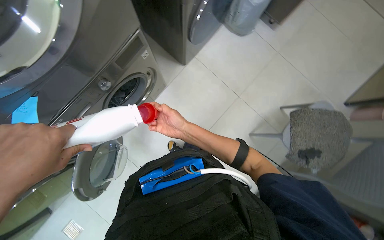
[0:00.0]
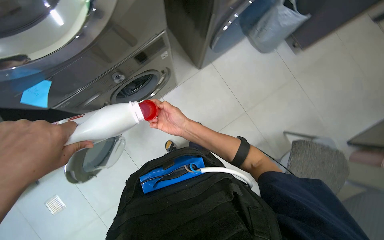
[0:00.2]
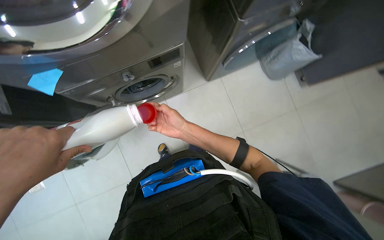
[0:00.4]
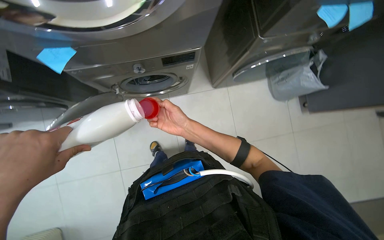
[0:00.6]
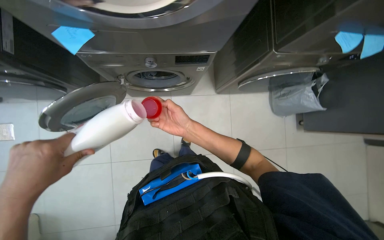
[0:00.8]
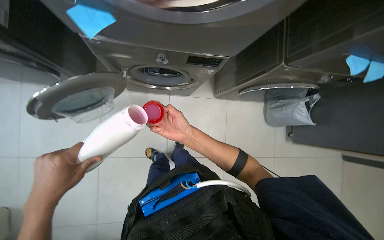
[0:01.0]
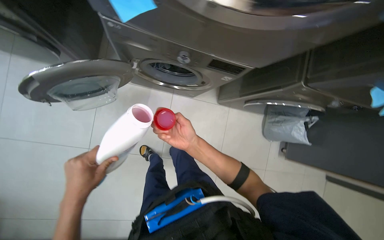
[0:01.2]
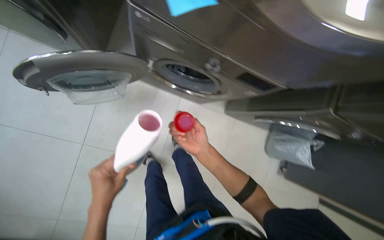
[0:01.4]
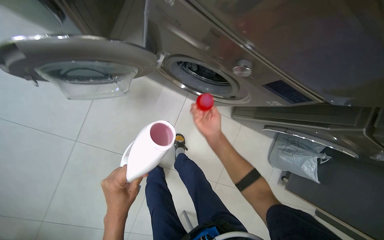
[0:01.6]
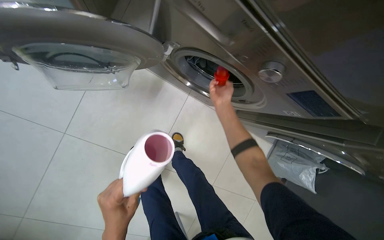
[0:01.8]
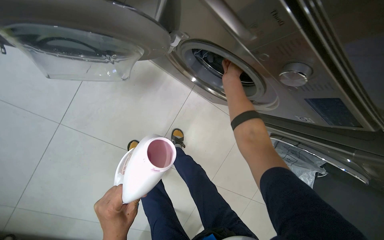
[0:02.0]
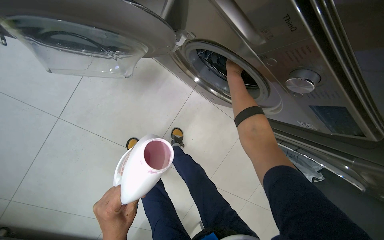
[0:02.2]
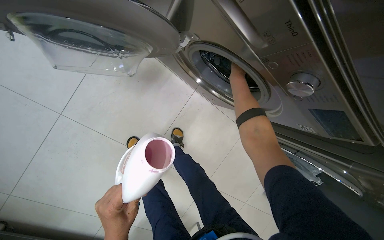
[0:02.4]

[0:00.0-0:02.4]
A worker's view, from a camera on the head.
Job: managing laundry.
The whole recording: Loading clothes and adding detergent to washing machine. The worker loads clothes into the washing machine and adds detergent.
0:00.0 to 0:01.2: Everything in view rotates approximately 60 degrees clockwise.
0:01.2 to 0:02.4: The right hand travels up the picture and farther from the camera by roughly 50 cm.

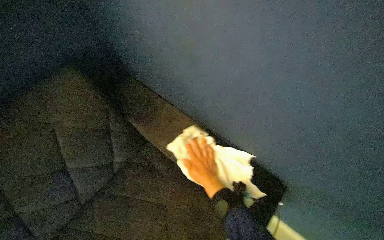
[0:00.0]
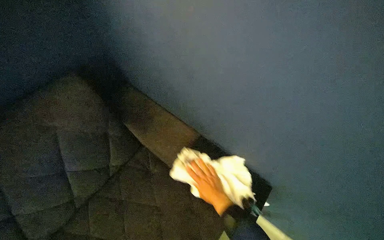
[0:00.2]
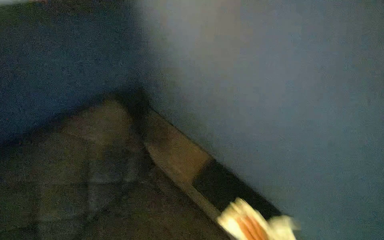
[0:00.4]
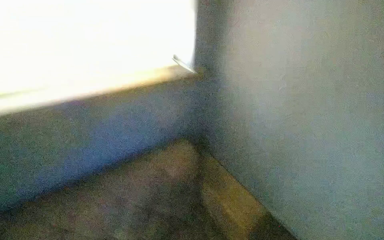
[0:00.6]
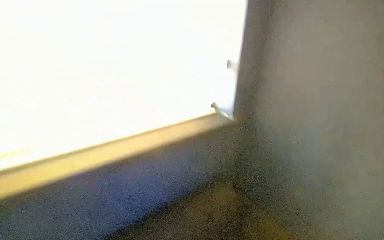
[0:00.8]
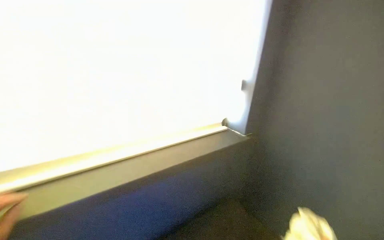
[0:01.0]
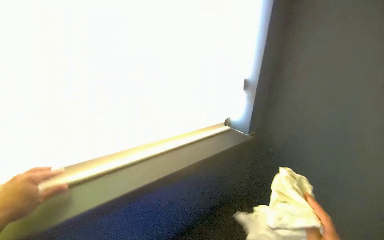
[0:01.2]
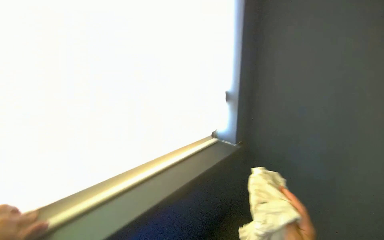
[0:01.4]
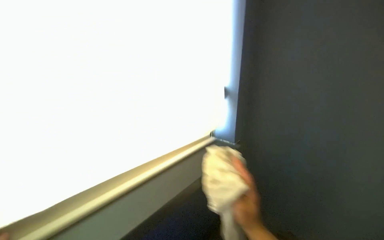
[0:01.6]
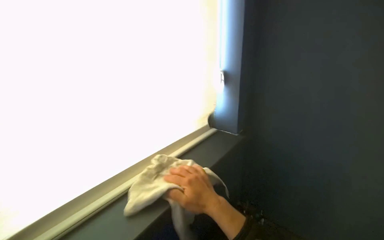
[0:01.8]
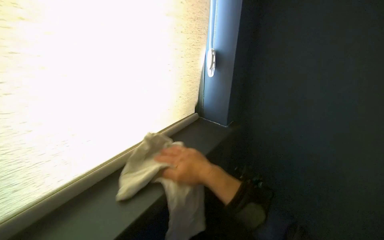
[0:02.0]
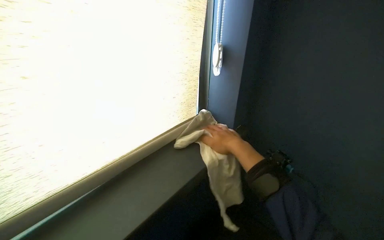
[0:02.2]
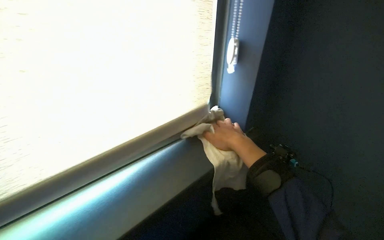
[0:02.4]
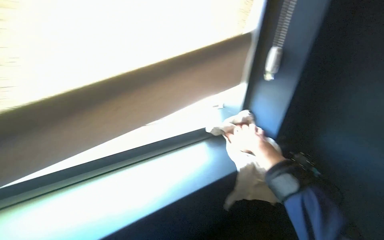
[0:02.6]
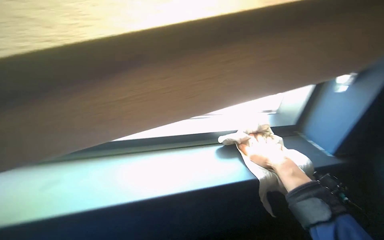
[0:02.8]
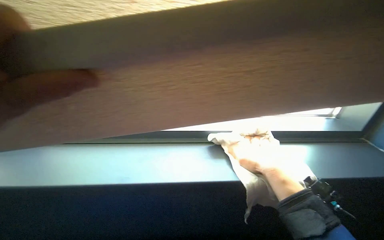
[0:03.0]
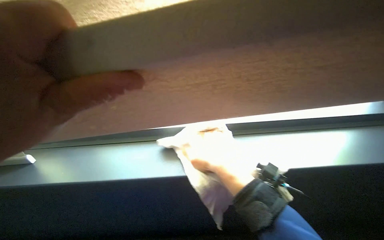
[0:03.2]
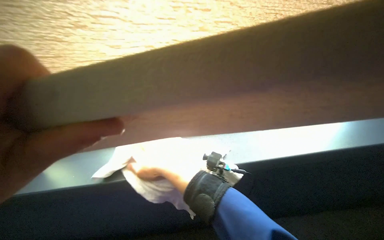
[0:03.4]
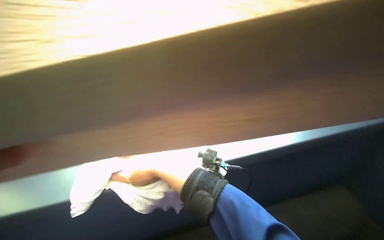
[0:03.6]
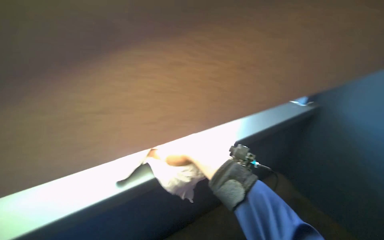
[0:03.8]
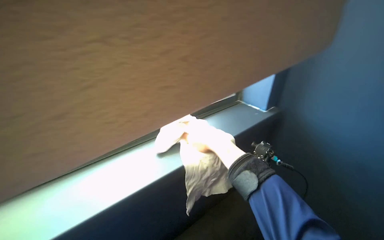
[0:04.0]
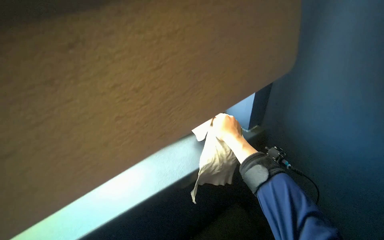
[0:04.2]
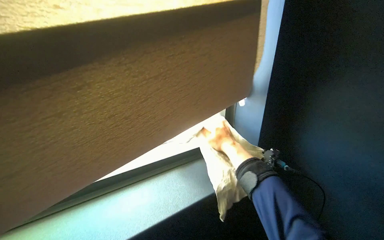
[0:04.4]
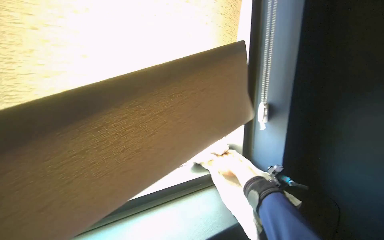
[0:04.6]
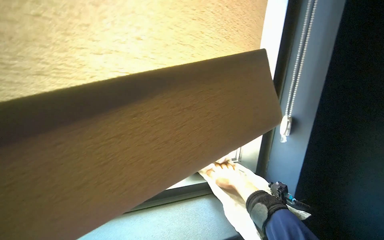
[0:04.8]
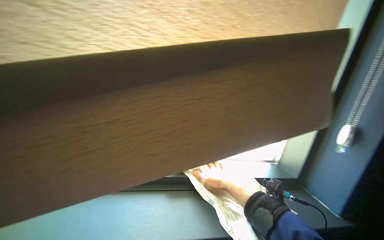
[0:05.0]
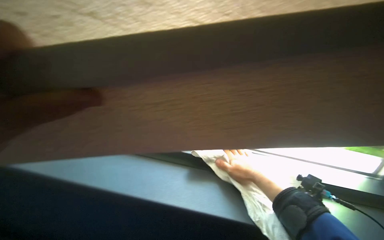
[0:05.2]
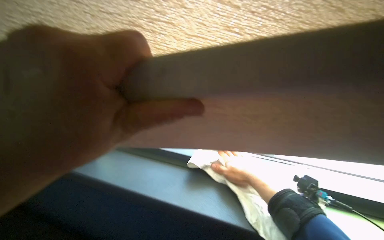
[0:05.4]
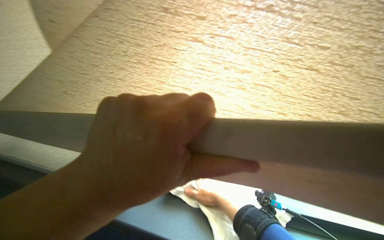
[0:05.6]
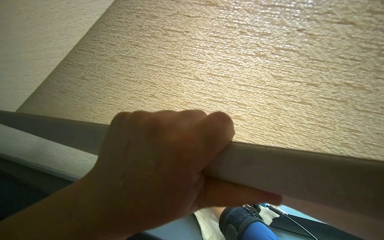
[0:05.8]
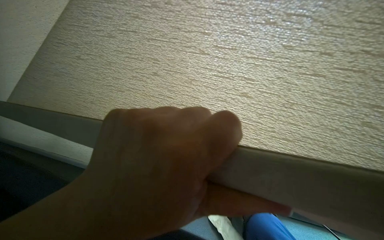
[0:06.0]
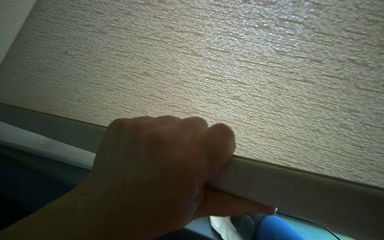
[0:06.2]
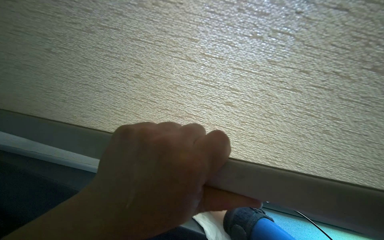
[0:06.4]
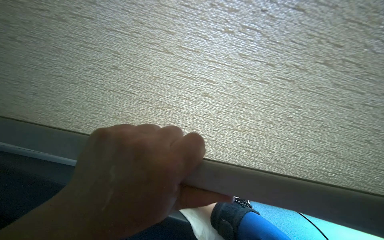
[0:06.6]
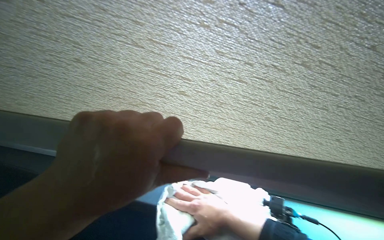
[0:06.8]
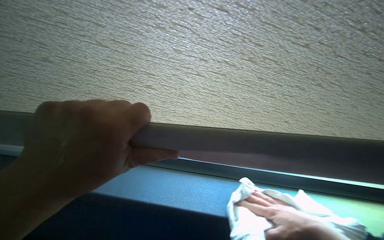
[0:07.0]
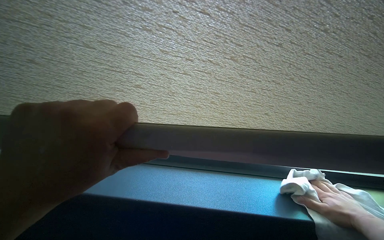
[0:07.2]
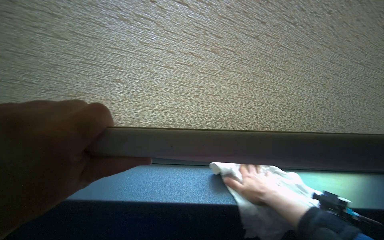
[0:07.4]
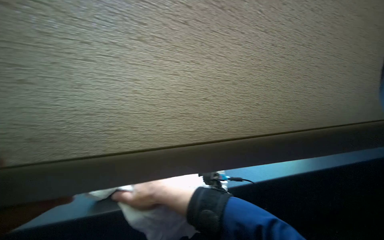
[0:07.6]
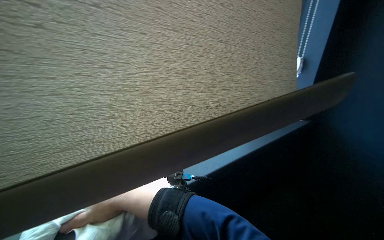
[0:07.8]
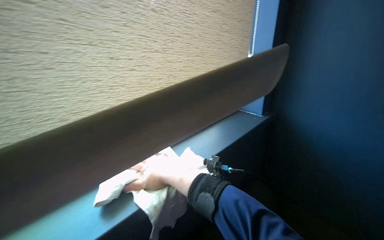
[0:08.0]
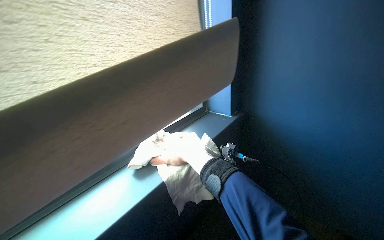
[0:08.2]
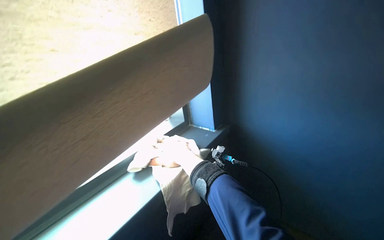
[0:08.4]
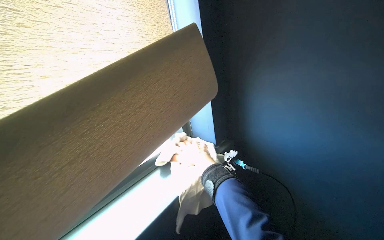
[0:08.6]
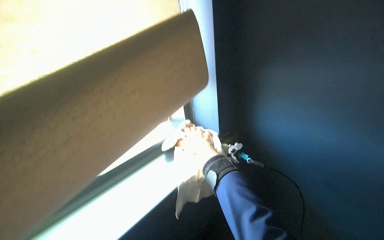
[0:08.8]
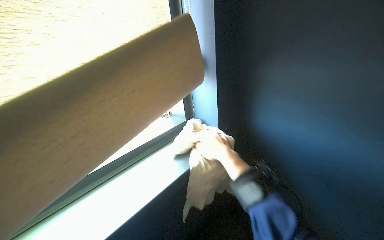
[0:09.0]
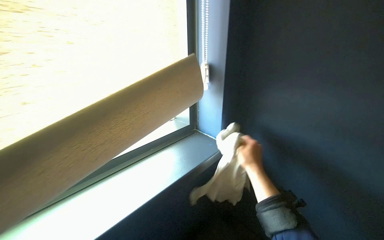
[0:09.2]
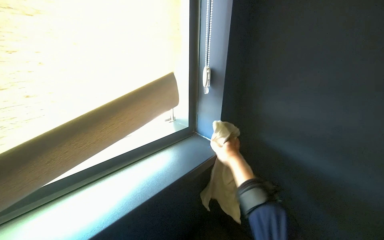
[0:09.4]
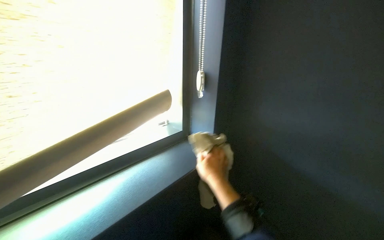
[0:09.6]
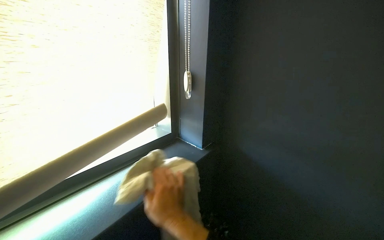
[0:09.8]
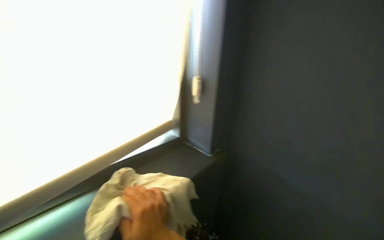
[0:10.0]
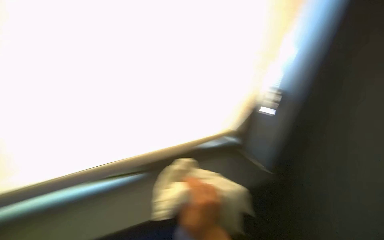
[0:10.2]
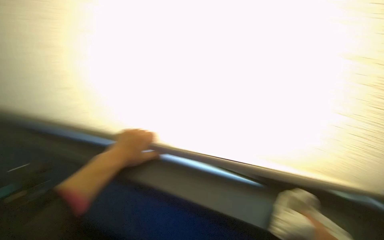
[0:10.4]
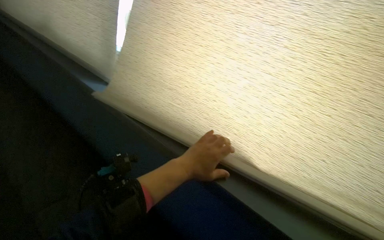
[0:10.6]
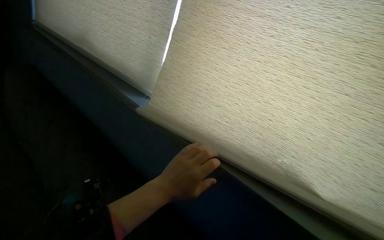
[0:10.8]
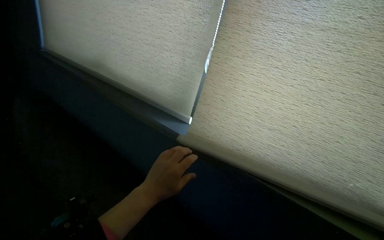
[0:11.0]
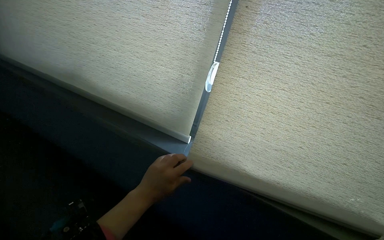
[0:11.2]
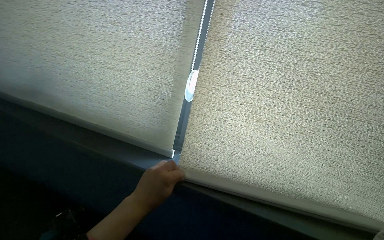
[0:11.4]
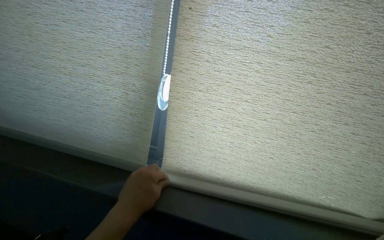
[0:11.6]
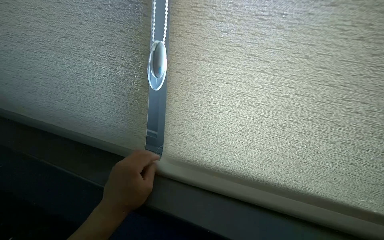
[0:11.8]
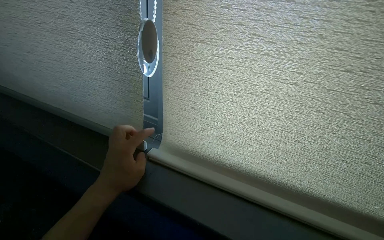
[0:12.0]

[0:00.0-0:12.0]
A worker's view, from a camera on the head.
Job: wiping surfaces.
The whole recording: Wiping window sills. The worker wipes the window sills with a cloth, adjusting the blinds.
0:01.6 to 0:03.0: The head rotates roughly 35 degrees to the left.
0:03.0 to 0:04.4: The wearer looks approximately 35 degrees further to the right.
0:04.4 to 0:06.0: The head rotates about 40 degrees to the left.
0:06.0 to 0:07.6: The wearer's head swings roughly 45 degrees to the right. The view tilts roughly 15 degrees downward.
0:07.6 to 0:09.0: The camera is aimed roughly 20 degrees further to the left. The view tips downward by roughly 15 degrees.
0:09.0 to 0:10.4: The head rotates some 65 degrees to the left.

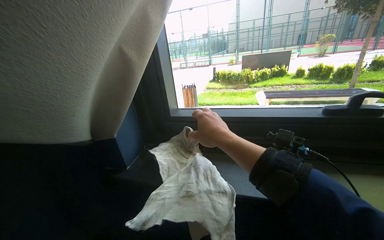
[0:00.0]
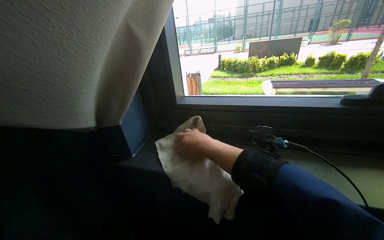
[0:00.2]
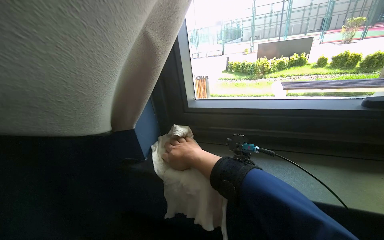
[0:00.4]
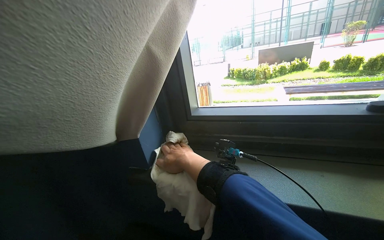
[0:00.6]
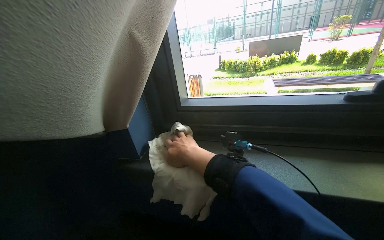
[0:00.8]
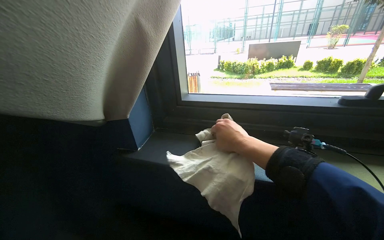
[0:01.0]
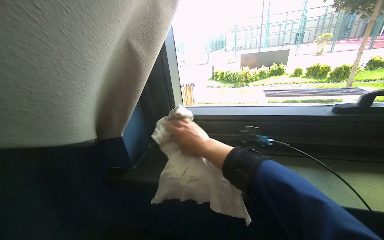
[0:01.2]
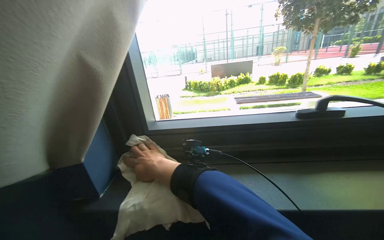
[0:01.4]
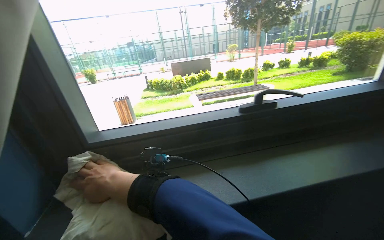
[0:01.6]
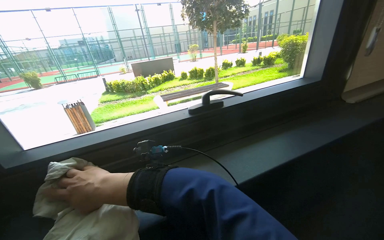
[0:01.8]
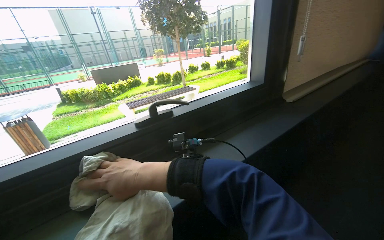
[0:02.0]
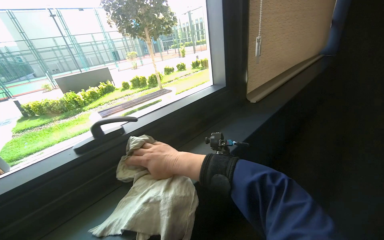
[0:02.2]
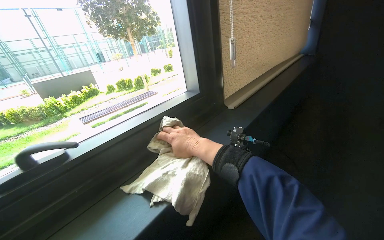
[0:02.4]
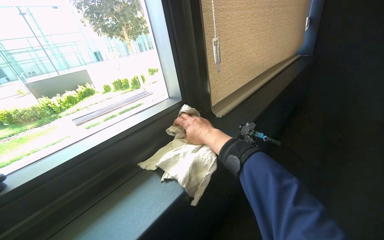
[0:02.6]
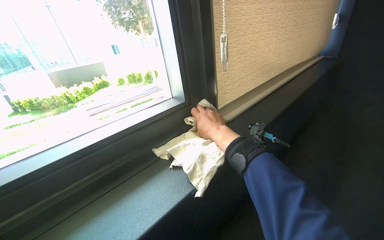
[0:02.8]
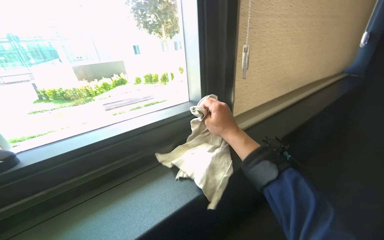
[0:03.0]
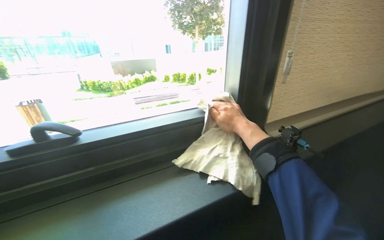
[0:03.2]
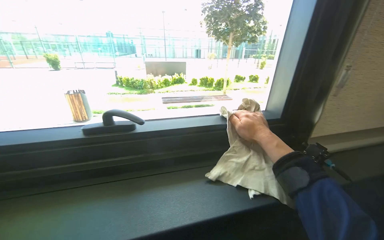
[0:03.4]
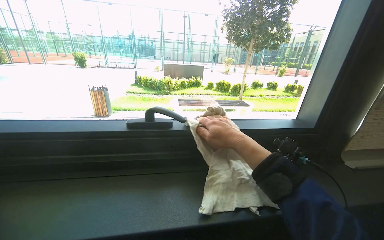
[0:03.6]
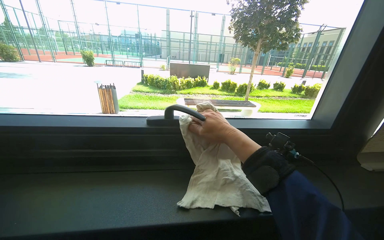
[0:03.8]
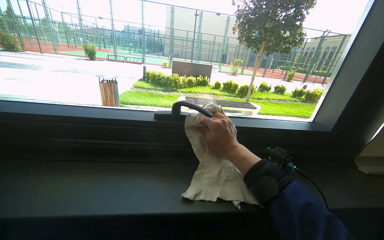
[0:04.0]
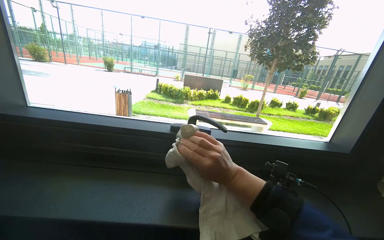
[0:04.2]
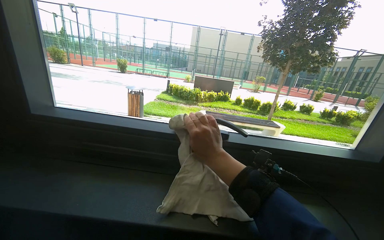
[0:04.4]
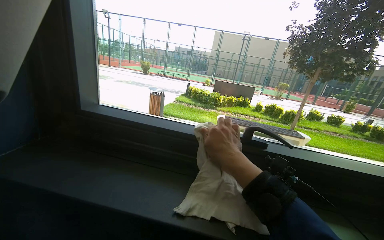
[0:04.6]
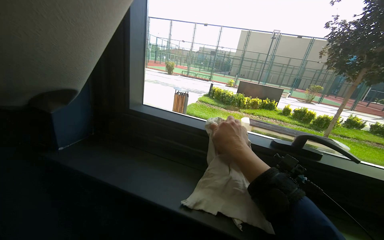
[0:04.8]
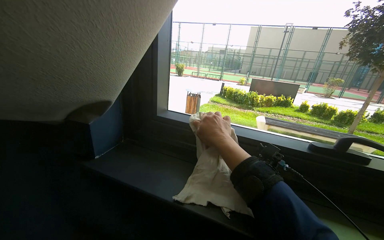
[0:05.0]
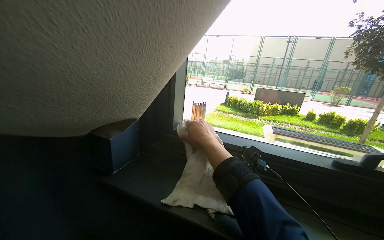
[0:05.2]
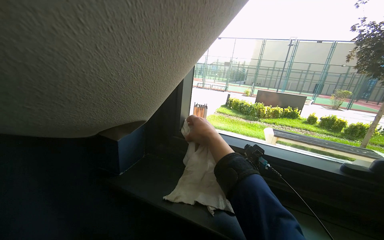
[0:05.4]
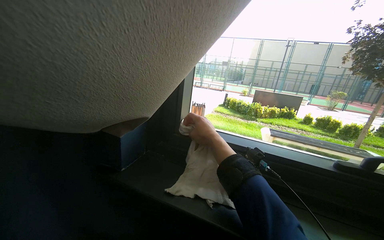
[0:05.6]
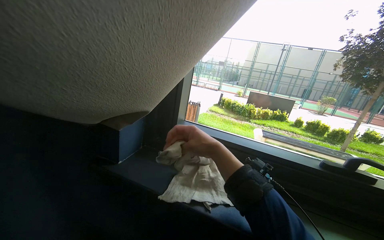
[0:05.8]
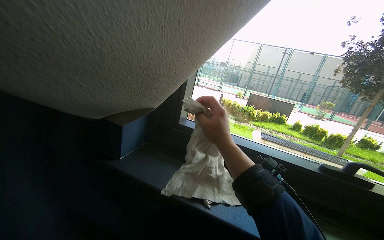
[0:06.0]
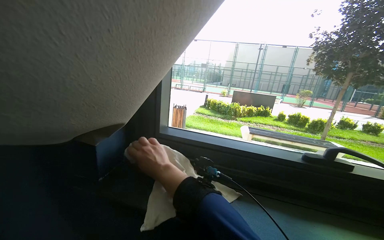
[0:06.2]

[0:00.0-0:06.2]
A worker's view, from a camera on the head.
Job: wiping surfaces.
The whole recording: Wiping window sills. The worker wipes the window sills with a cloth, adjusting the blinds.
0:00.0 to 0:01.6: The head turns to the right by some 25 degrees.
0:01.6 to 0:03.2: The wearer moves about 50 cm. The camera sweeps to the right, by some 15 degrees.
0:03.2 to 0:04.6: The wearer looks some 35 degrees further to the left.
0:04.6 to 0:06.2: The right hand heads to the left, covering approximately 35 cm.
